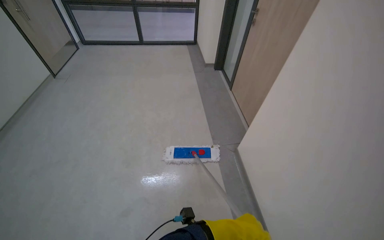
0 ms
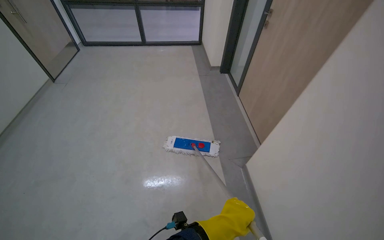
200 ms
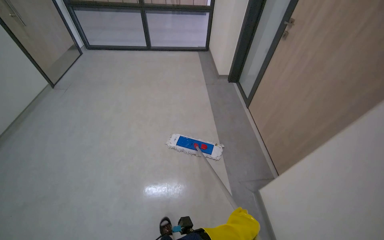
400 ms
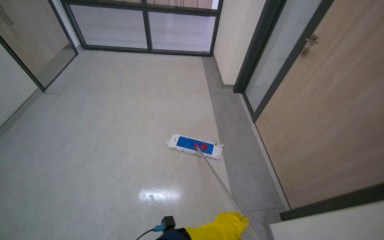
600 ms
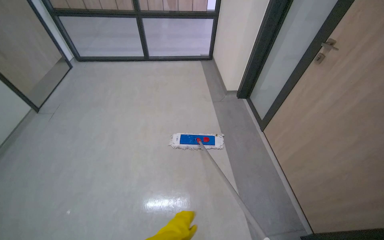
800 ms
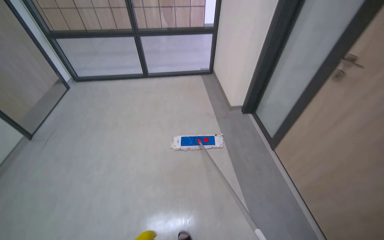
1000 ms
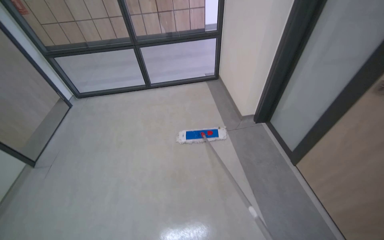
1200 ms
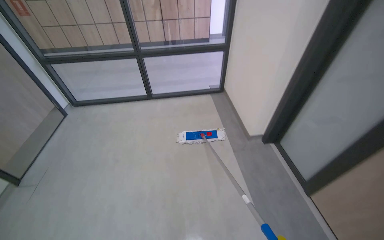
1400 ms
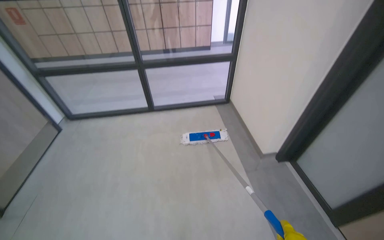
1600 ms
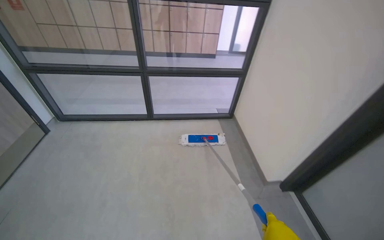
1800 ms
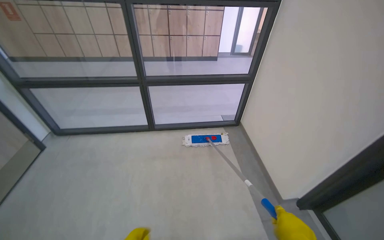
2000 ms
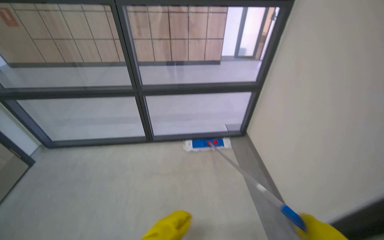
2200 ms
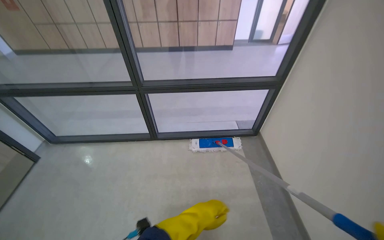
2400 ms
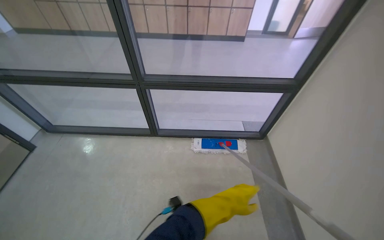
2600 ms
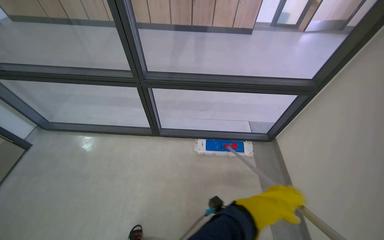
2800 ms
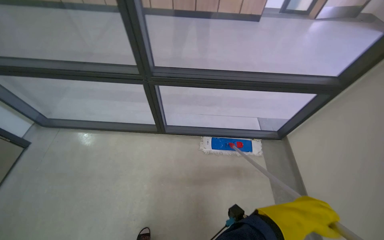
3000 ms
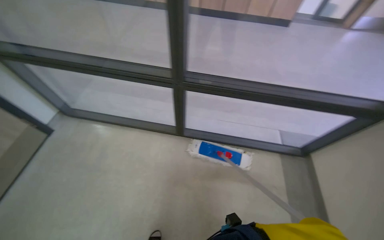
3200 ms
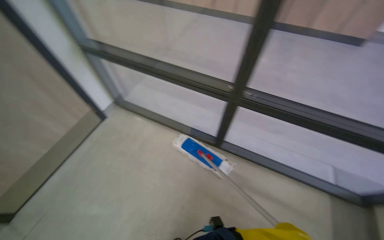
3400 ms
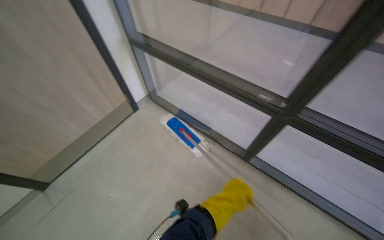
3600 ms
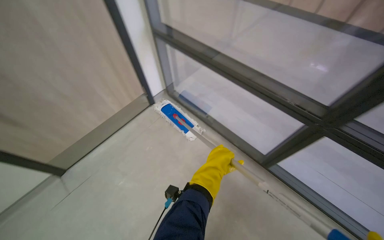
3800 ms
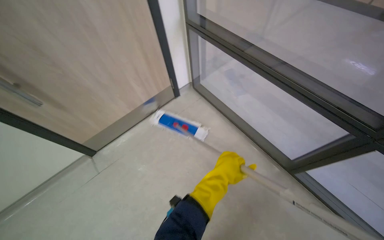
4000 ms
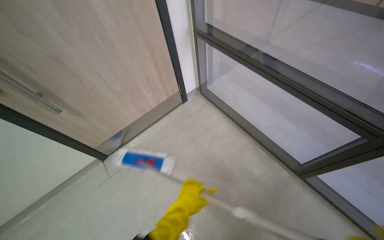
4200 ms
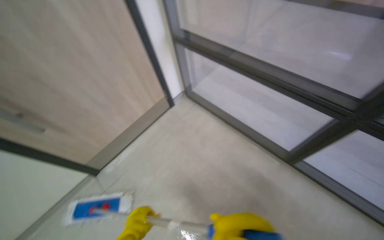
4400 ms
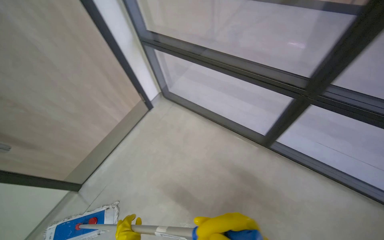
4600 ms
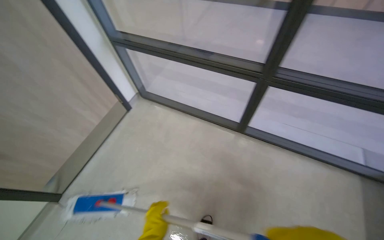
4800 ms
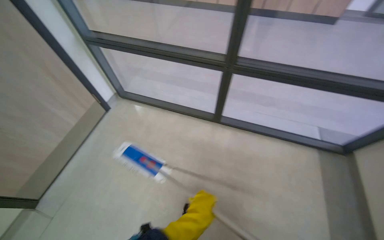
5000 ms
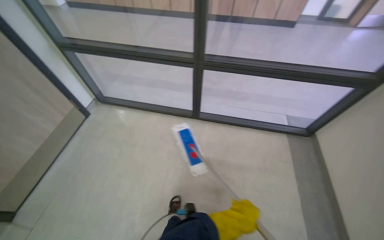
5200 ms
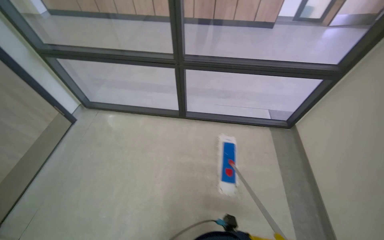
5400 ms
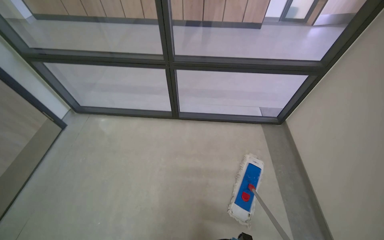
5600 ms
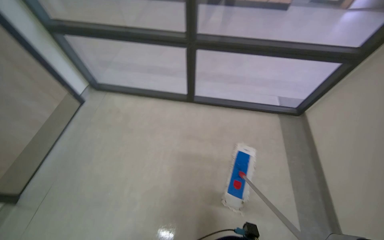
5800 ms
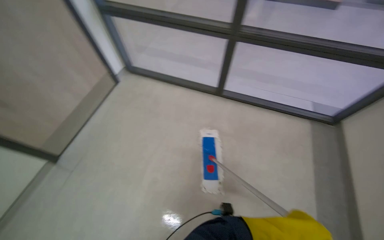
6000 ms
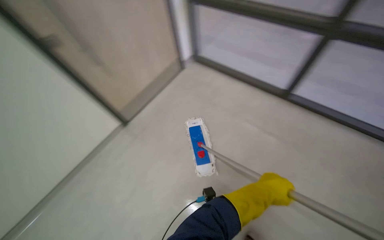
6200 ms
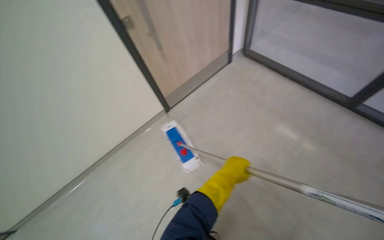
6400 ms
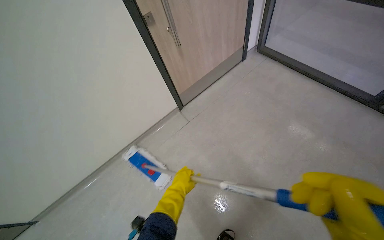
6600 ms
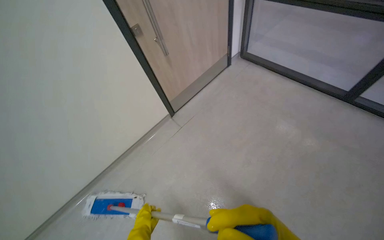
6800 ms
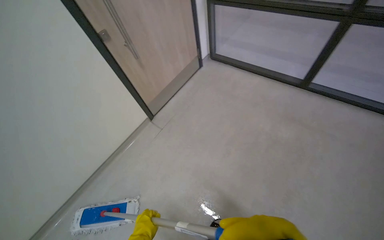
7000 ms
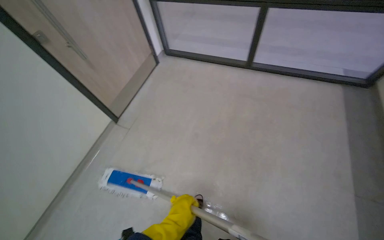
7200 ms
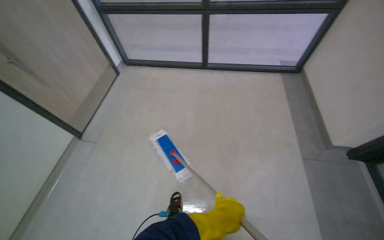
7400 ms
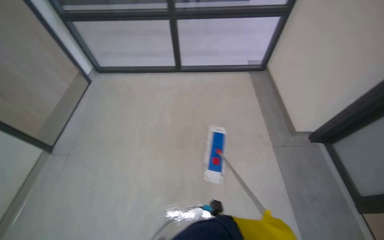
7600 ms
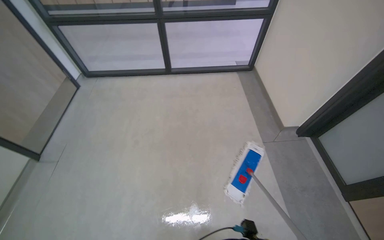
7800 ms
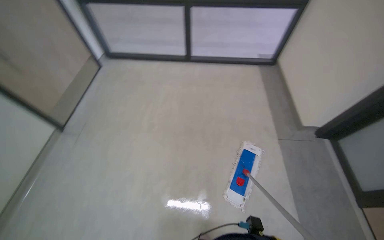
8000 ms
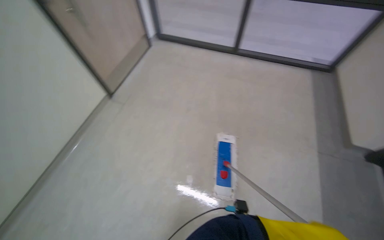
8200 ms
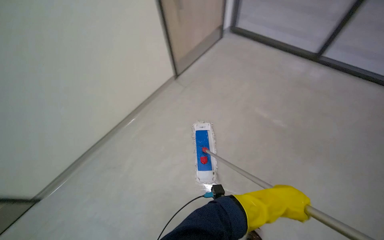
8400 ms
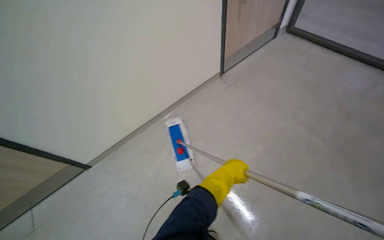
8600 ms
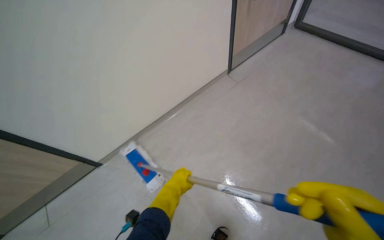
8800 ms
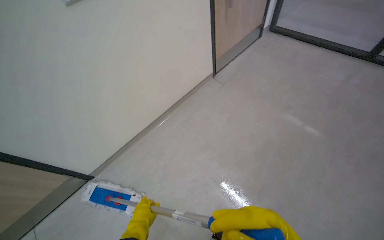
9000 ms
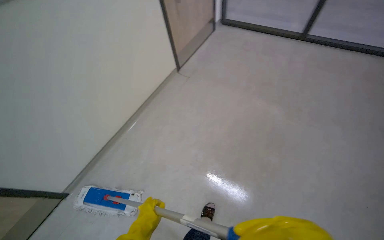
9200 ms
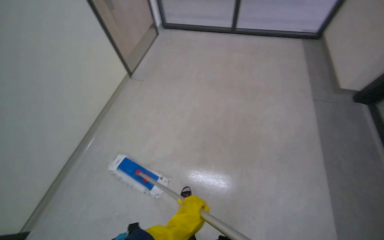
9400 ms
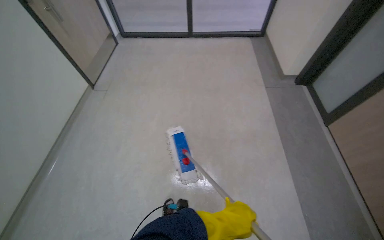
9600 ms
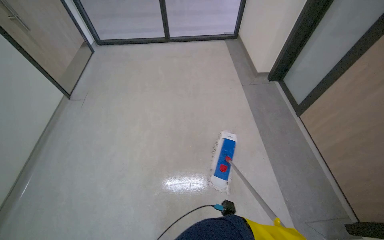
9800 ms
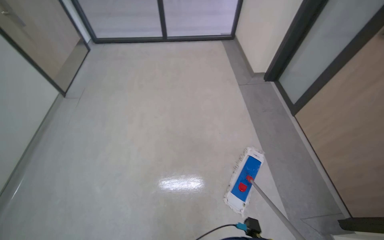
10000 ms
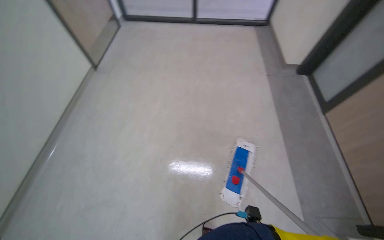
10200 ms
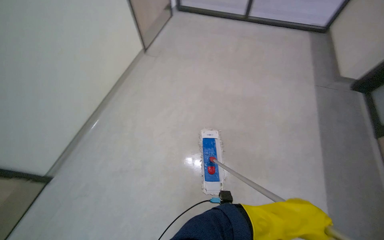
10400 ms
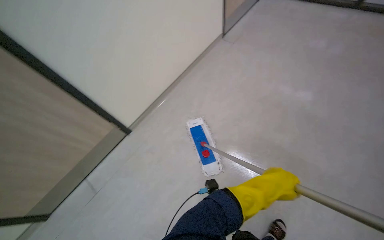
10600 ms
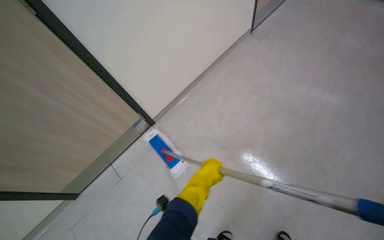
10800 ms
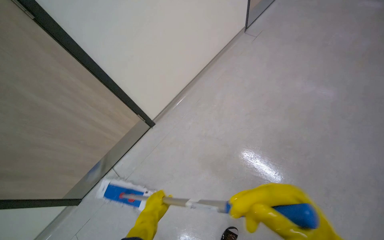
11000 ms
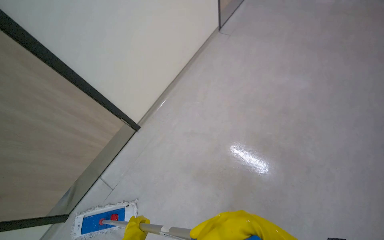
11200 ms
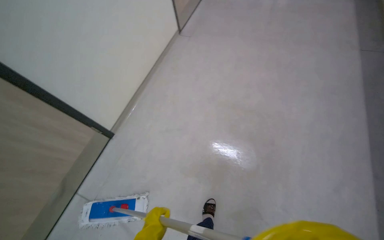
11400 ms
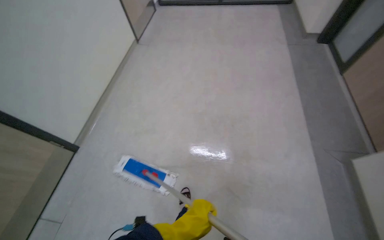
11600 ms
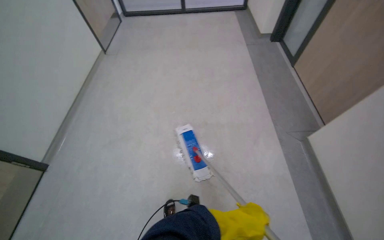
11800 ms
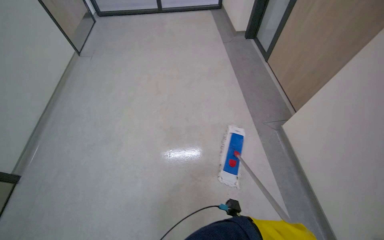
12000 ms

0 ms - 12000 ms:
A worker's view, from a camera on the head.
Job: mopping floor.
The whole recording: Mopping hallway floor. The worker mops the hallway floor with a flat mop.
0 ms - 1600 ms: The camera is carried about 1.5 m.
1600 ms - 3000 ms: The wearer moves approximately 1 m. The view tips downward by approximately 15 degrees.
3000 ms - 4400 ms: The camera is carried approximately 50 cm. The wearer's head swings roughly 45 degrees to the left.
4400 ms - 6000 ms: The camera travels approximately 50 cm. The head turns to the right by about 25 degrees.
6000 ms - 7600 ms: The camera travels approximately 50 cm. The wearer looks about 35 degrees further to the right.
7600 ms - 9000 ms: The wearer moves roughly 50 cm. The head rotates some 30 degrees to the left.
9000 ms - 10400 ms: The camera is carried about 60 cm. The head turns to the right by approximately 30 degrees.
10400 ms - 12000 ms: The wearer moves about 70 cm. The wearer's head swings some 25 degrees to the right.

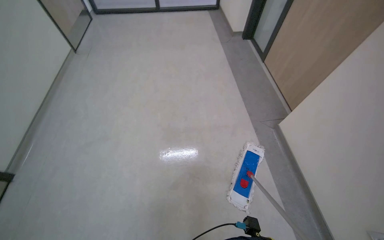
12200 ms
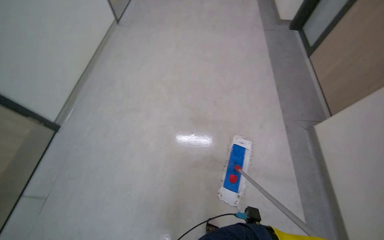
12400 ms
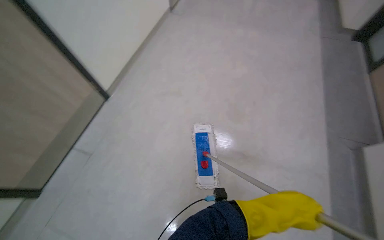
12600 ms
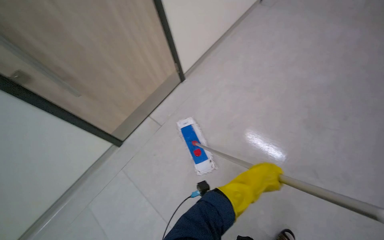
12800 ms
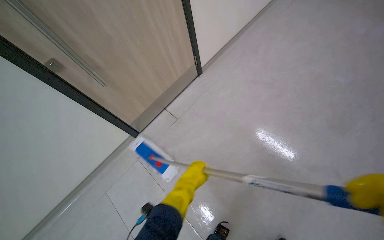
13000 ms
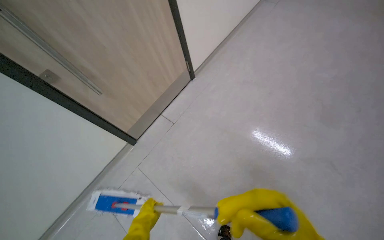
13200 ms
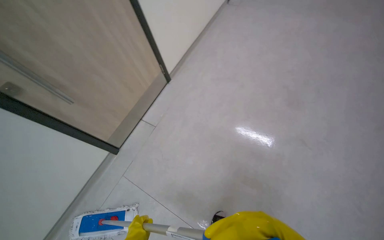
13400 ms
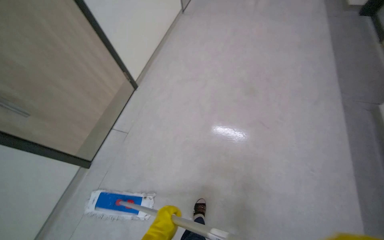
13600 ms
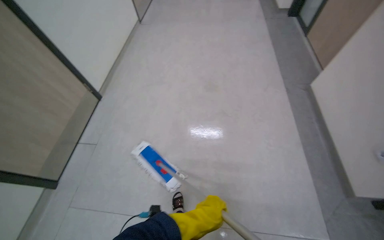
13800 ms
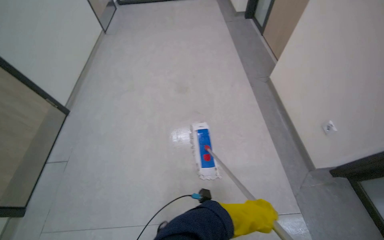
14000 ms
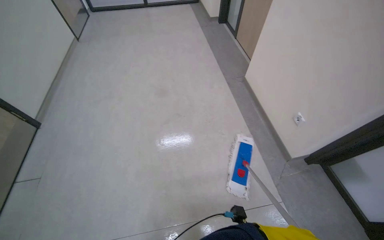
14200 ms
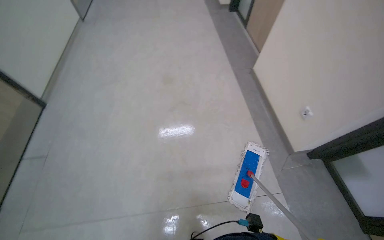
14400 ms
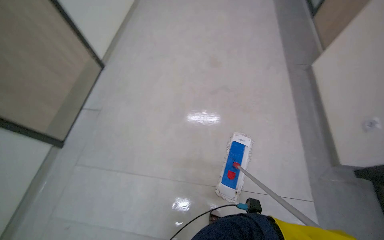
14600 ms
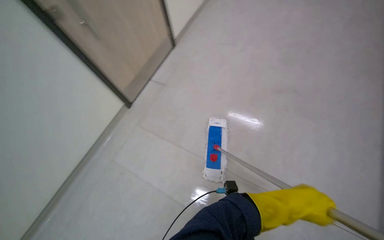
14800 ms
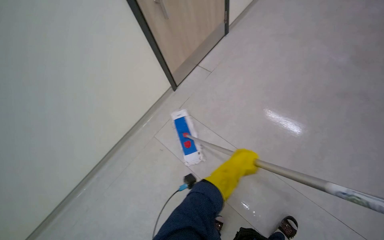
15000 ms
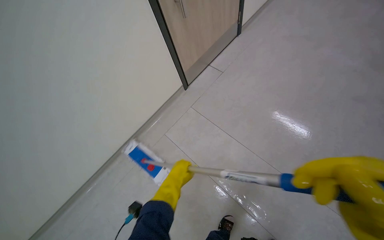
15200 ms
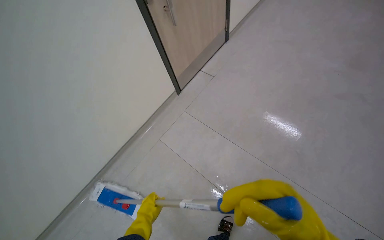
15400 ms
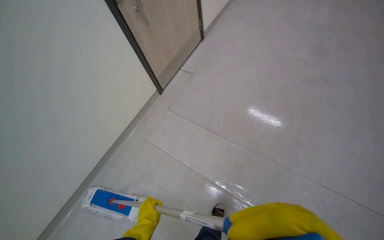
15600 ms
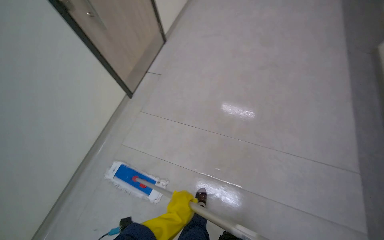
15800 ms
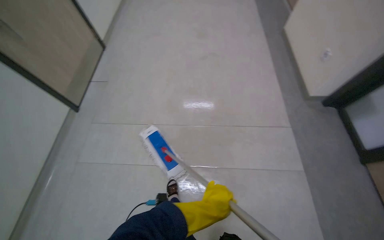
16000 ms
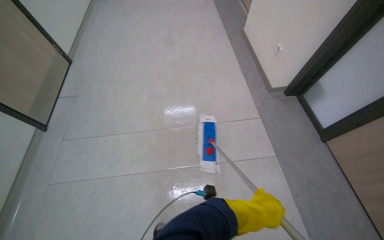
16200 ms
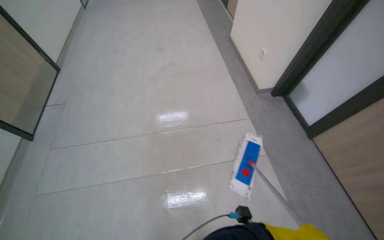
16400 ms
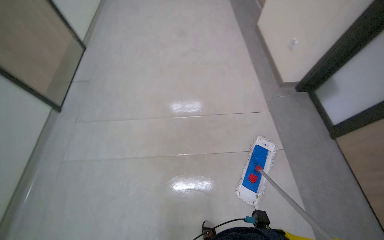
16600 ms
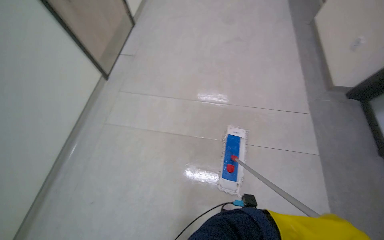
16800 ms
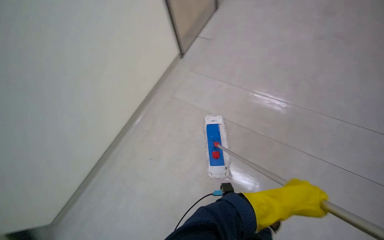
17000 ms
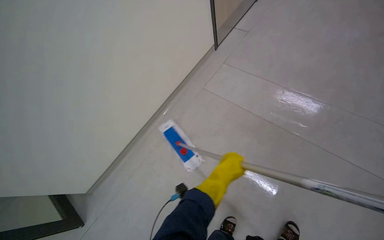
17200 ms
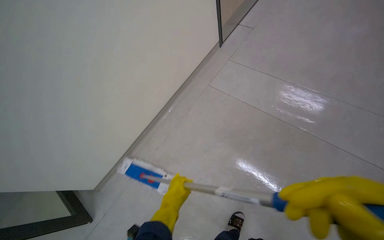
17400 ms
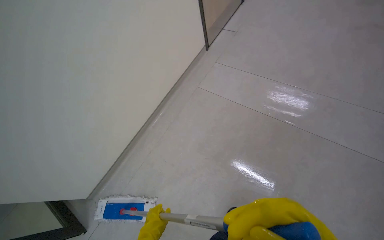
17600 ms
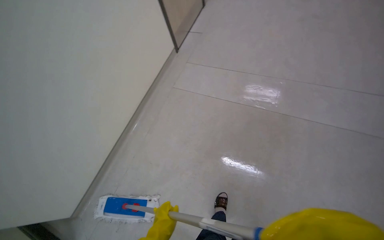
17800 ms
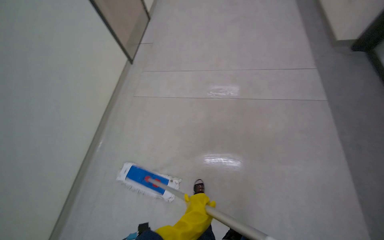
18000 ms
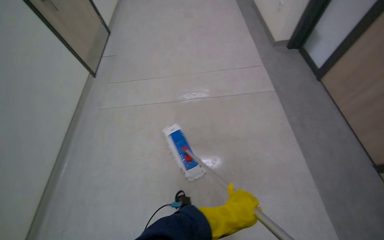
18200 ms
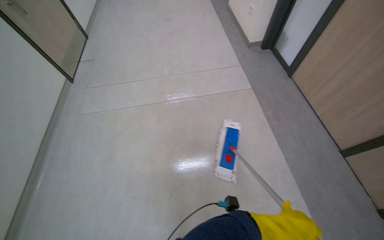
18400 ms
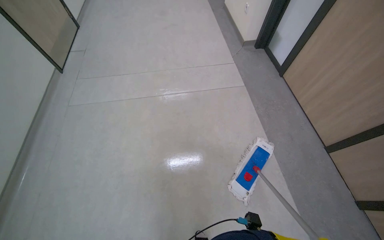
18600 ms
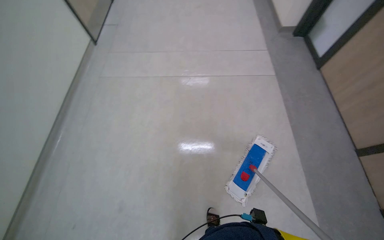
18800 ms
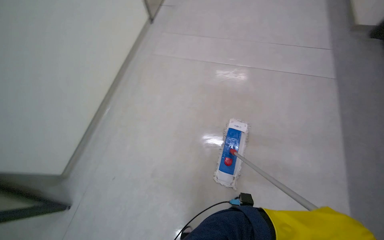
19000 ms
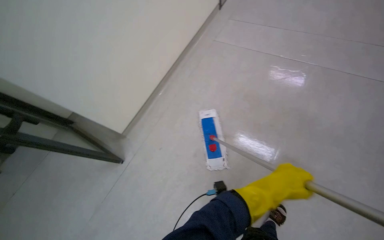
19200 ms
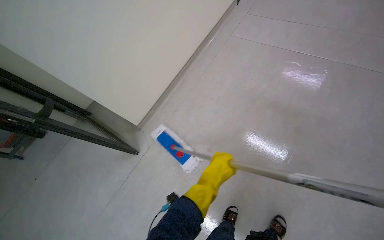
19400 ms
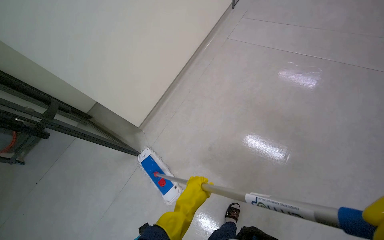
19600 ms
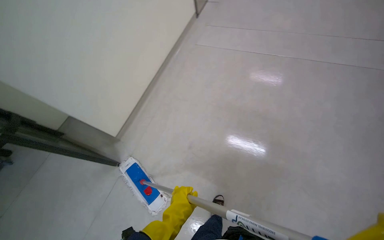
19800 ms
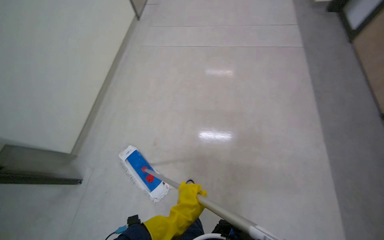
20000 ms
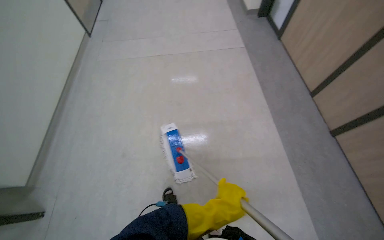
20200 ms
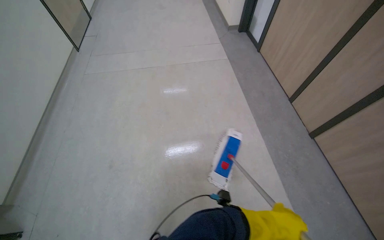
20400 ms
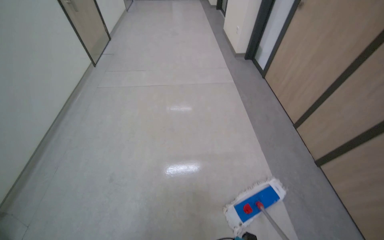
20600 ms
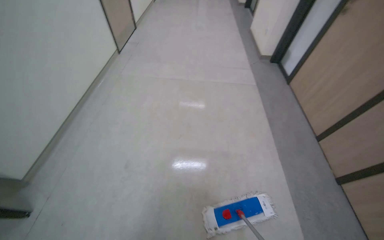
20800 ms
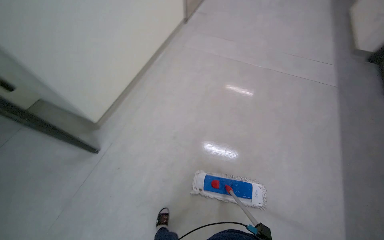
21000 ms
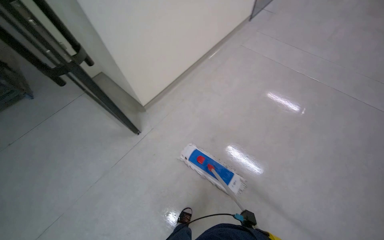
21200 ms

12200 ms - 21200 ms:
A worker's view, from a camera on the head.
Job: mopping floor.
The whole recording: Mopping hallway floor. The worker mops the hallway floor with a flat mop.
12200 ms - 13800 ms: The wearer moves roughly 50 cm. The wearer's head swings about 20 degrees to the left.
15200 ms - 16600 ms: The camera is carried about 50 cm. The head rotates about 50 degrees to the right.
16600 ms - 18200 ms: The head travels about 90 cm. The camera is aimed some 15 degrees further to the left.
19800 ms - 21200 ms: The wearer's head swings some 35 degrees to the left.
